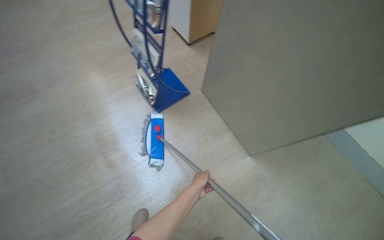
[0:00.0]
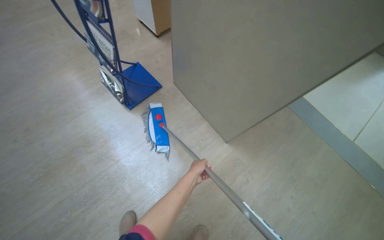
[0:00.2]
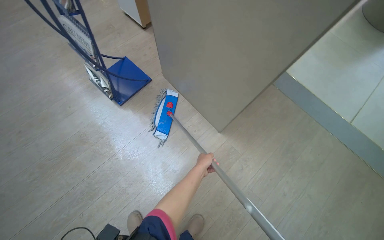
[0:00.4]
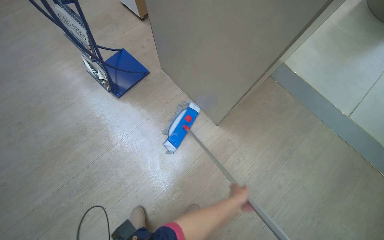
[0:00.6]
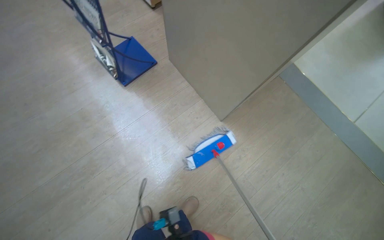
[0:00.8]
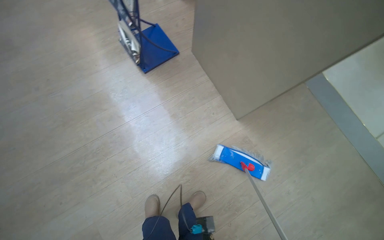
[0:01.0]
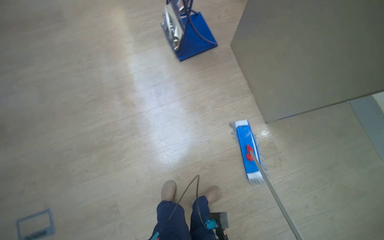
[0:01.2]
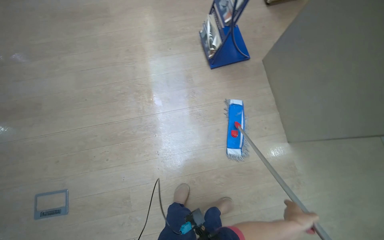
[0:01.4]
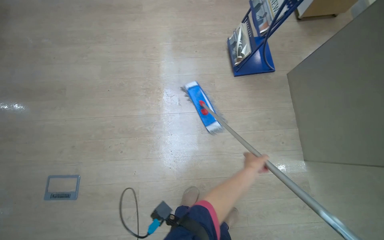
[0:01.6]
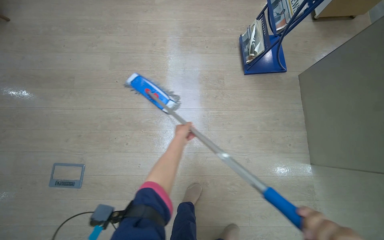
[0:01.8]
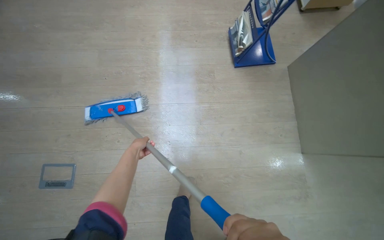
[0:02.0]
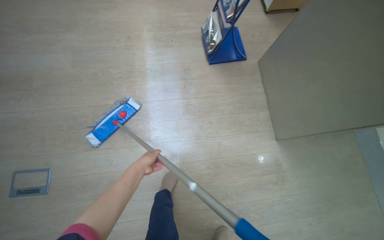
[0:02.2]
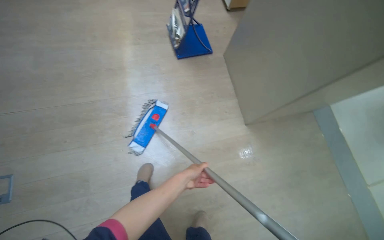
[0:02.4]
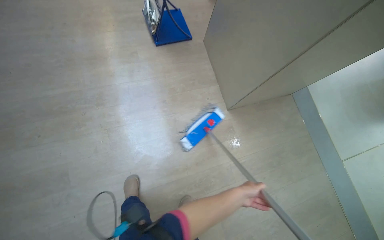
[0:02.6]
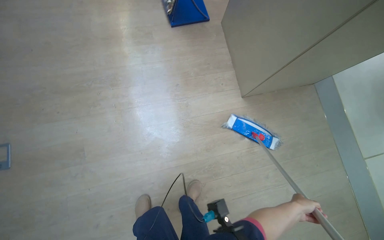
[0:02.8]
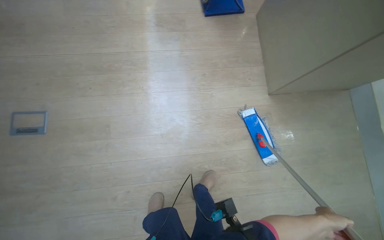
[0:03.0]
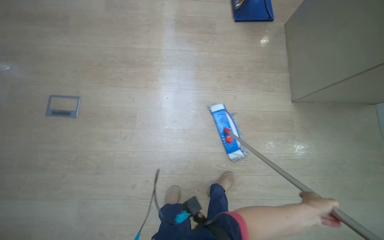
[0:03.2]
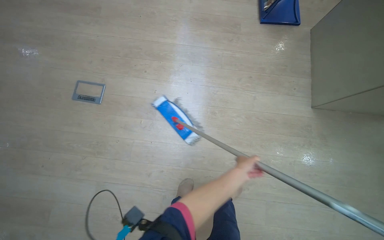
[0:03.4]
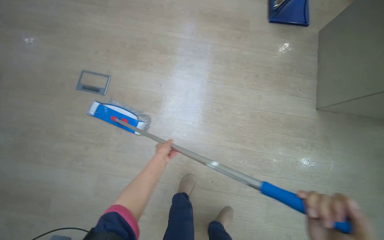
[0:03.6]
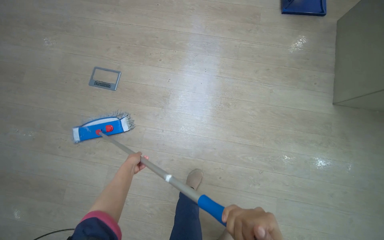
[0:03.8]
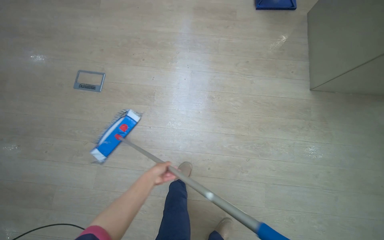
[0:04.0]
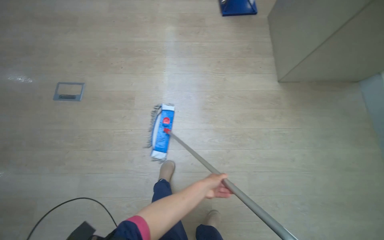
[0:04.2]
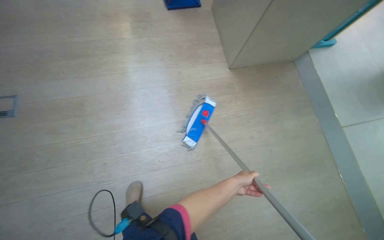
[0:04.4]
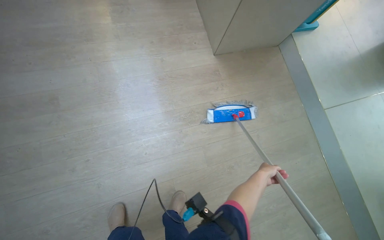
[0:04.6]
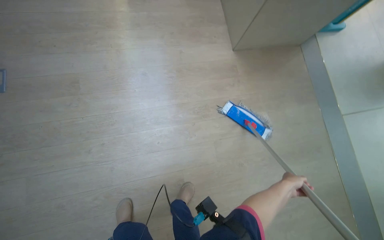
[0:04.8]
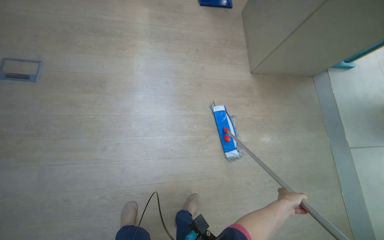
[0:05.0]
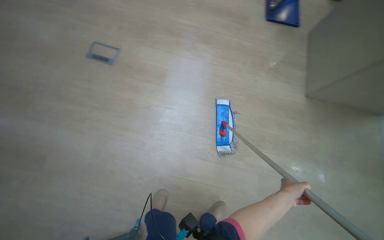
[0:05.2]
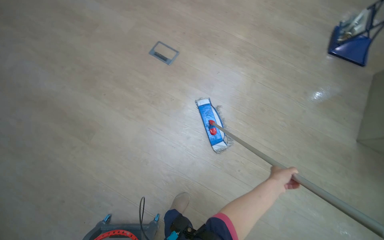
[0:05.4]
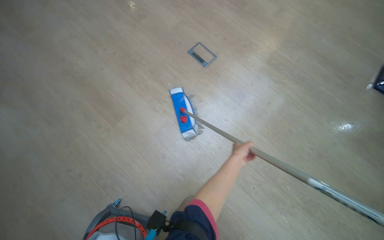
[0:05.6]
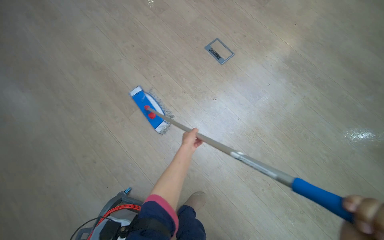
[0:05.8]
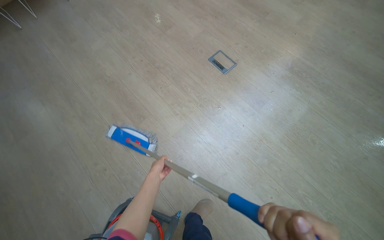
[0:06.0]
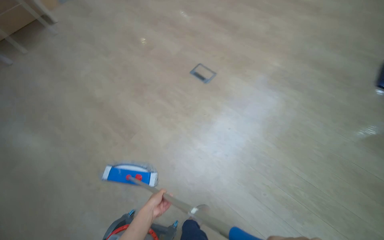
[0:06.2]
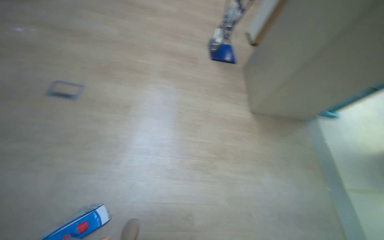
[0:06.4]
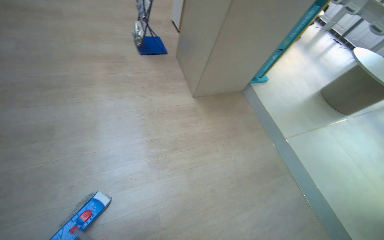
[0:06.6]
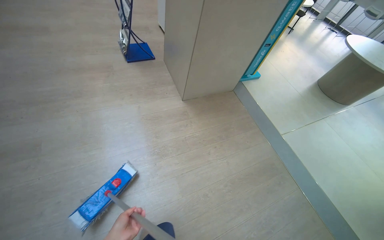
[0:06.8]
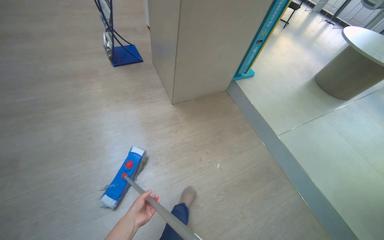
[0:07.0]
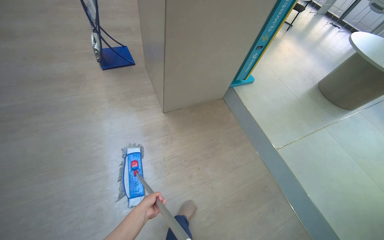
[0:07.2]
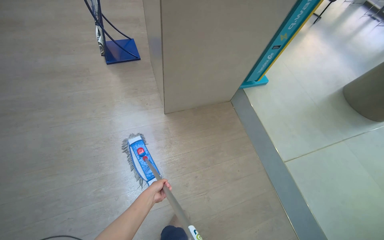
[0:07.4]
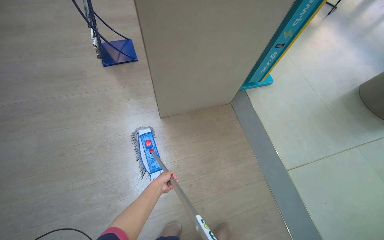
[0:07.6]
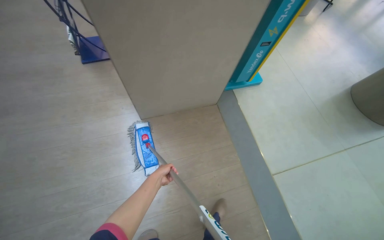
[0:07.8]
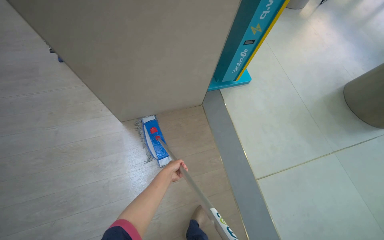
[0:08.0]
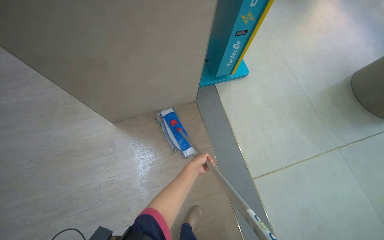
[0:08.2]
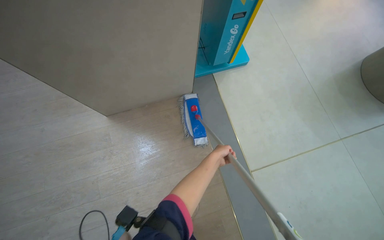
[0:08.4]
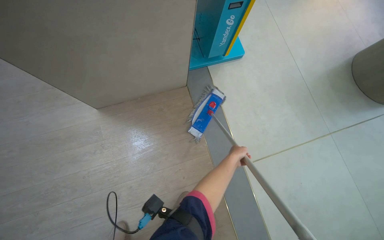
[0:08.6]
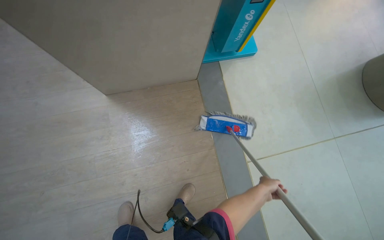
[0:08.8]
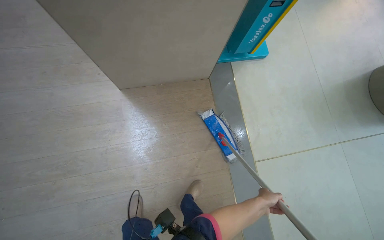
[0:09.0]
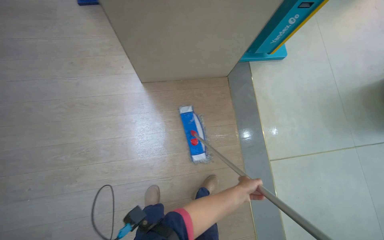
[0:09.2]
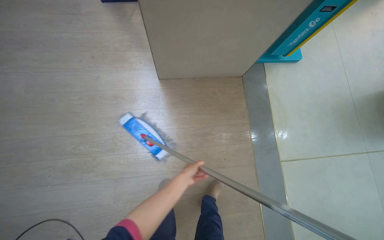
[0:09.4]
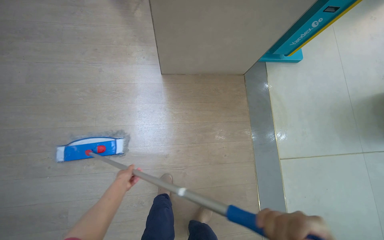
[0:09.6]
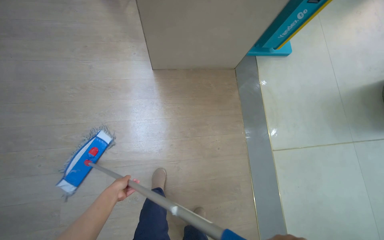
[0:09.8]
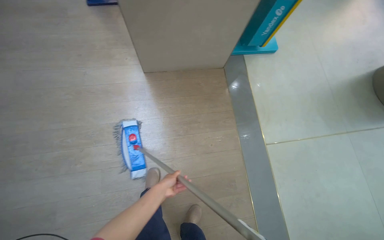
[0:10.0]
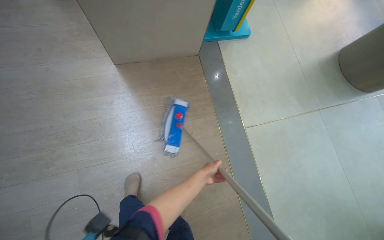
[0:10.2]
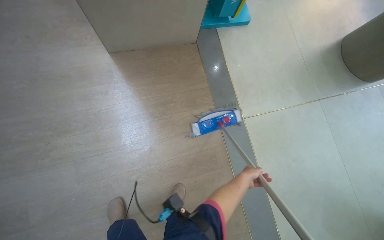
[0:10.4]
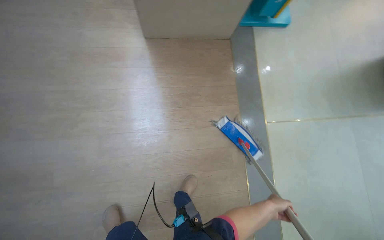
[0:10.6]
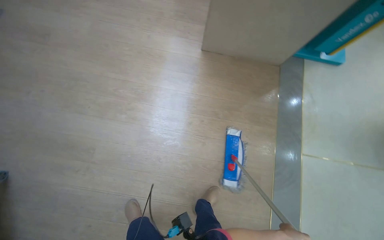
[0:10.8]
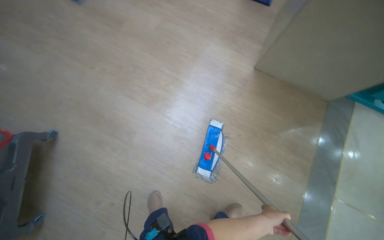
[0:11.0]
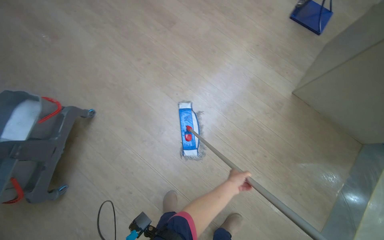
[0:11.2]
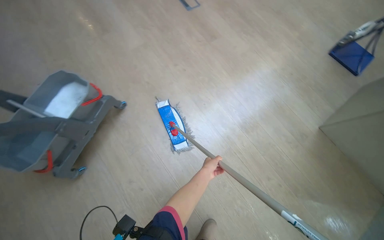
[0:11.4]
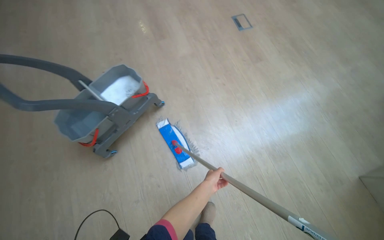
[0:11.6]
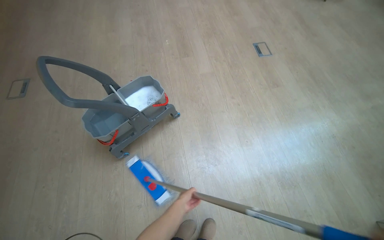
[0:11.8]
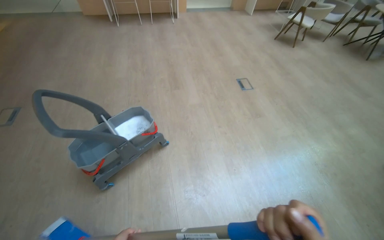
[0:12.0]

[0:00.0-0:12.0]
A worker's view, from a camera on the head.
Job: mopping floor.
The whole recording: Mopping light-colored floor. The worker mops the light-colored floor, moving furniture and rinsing the mop head as needed.
0:00.0 to 0:01.6: The scene turns approximately 30 degrees clockwise in the picture.
0:01.6 to 0:03.0: The wearer moves about 50 cm.
0:03.0 to 0:04.4: The head travels roughly 50 cm.
0:04.4 to 0:06.0: The head travels roughly 90 cm. The wearer looks about 15 degrees further upward. The scene rotates clockwise by approximately 25 degrees.
0:06.0 to 0:07.6: The head travels about 1.5 m. The head rotates about 45 degrees to the right.
0:07.6 to 0:09.0: The head travels about 50 cm. The wearer looks about 15 degrees further downward.
0:09.0 to 0:10.4: The left hand reaches some 80 cm to the left, then returns.
0:10.4 to 0:12.0: The head travels approximately 1 m. The wearer's head swings about 95 degrees to the left. The view tips upward by roughly 30 degrees.

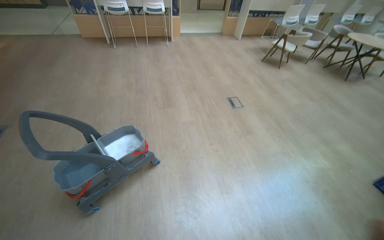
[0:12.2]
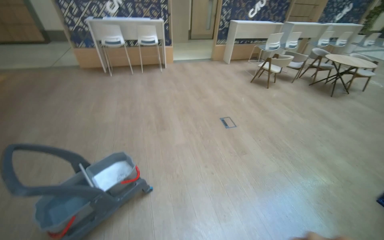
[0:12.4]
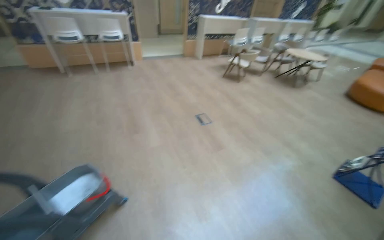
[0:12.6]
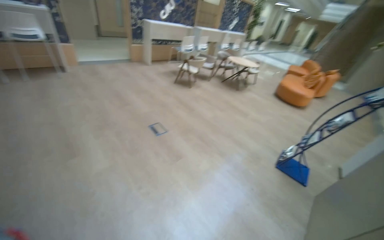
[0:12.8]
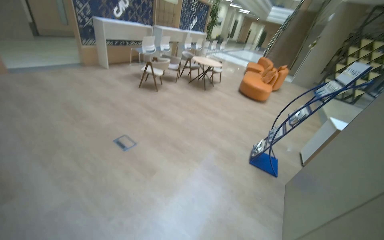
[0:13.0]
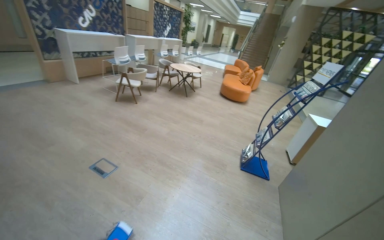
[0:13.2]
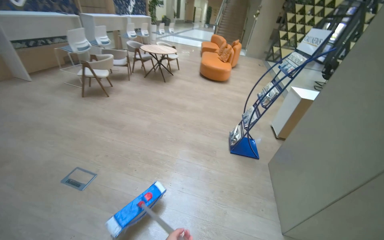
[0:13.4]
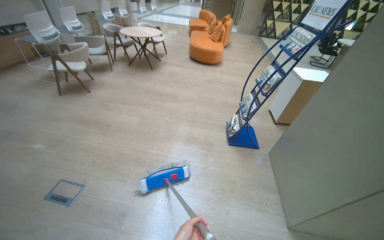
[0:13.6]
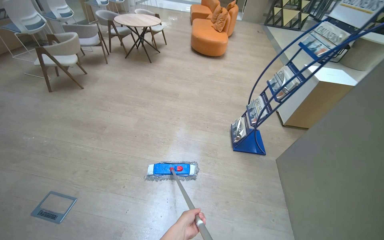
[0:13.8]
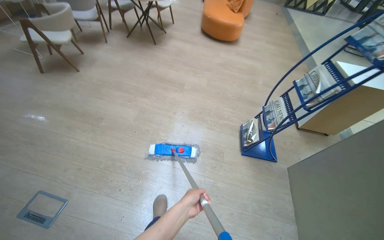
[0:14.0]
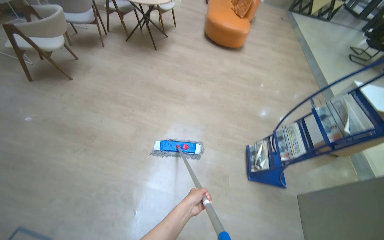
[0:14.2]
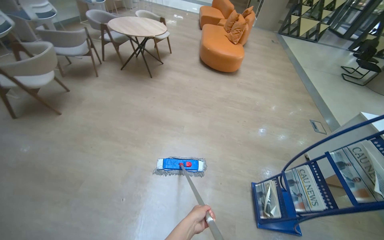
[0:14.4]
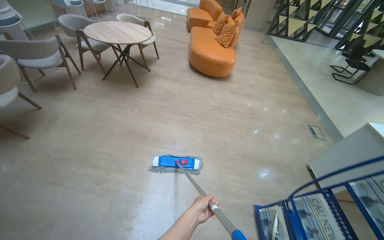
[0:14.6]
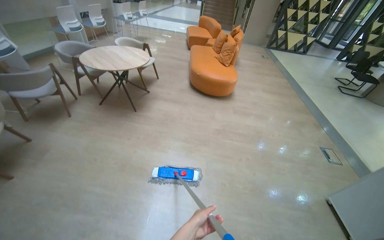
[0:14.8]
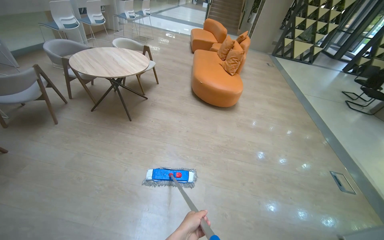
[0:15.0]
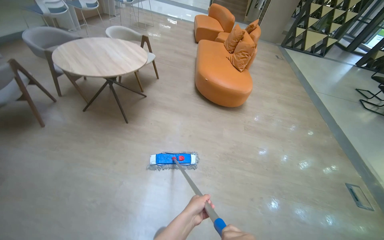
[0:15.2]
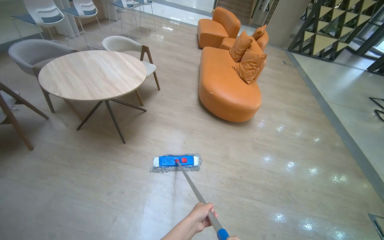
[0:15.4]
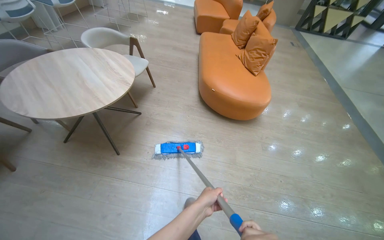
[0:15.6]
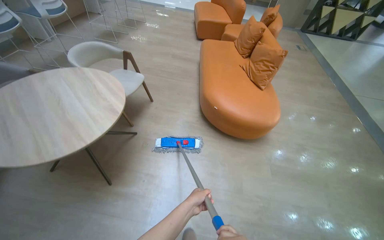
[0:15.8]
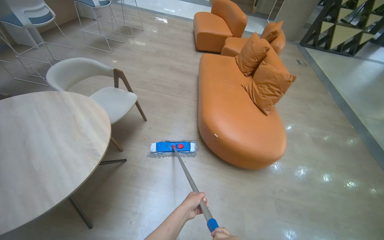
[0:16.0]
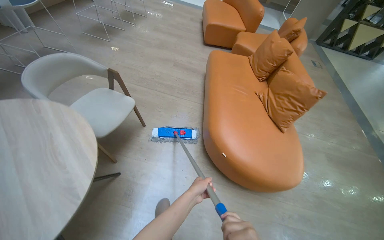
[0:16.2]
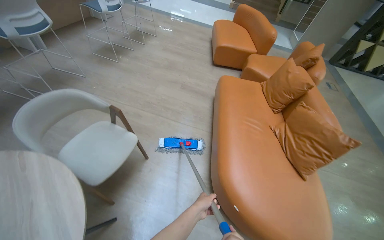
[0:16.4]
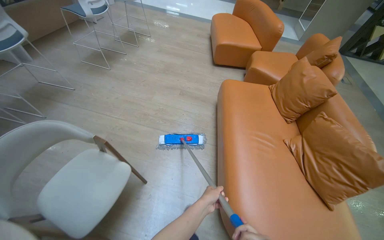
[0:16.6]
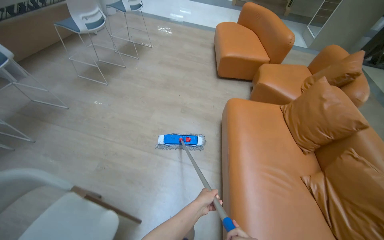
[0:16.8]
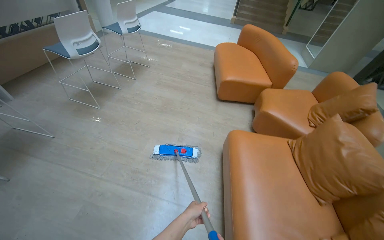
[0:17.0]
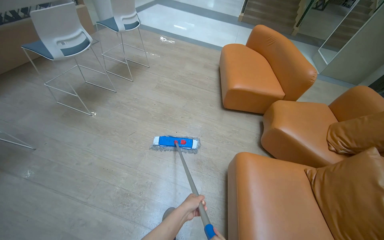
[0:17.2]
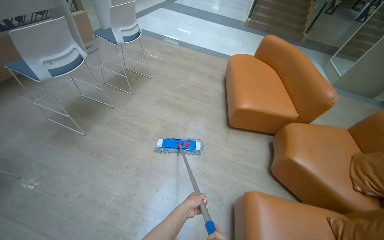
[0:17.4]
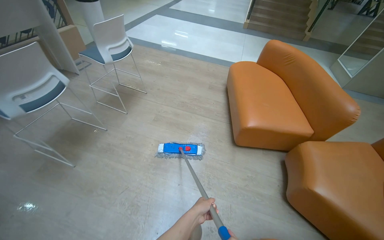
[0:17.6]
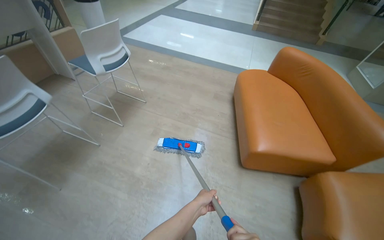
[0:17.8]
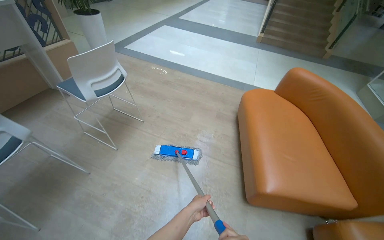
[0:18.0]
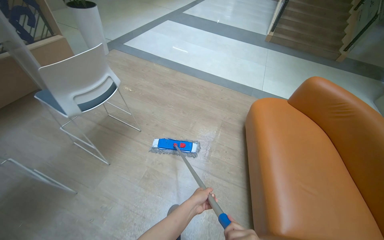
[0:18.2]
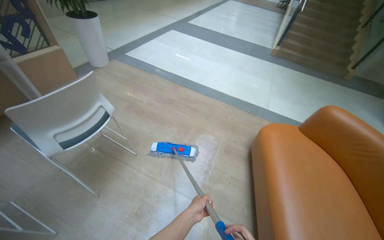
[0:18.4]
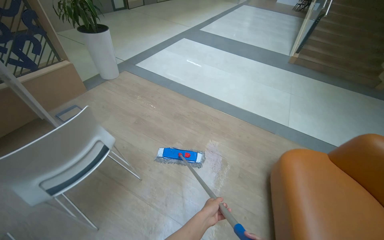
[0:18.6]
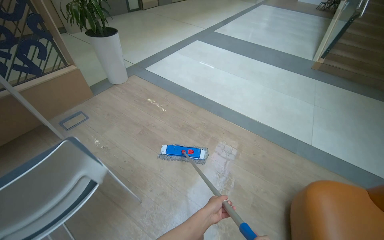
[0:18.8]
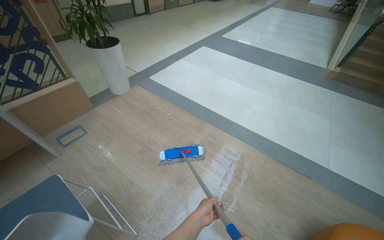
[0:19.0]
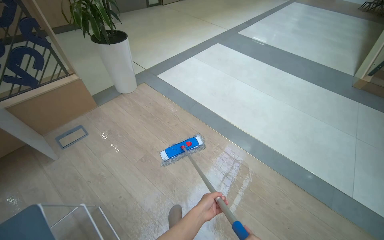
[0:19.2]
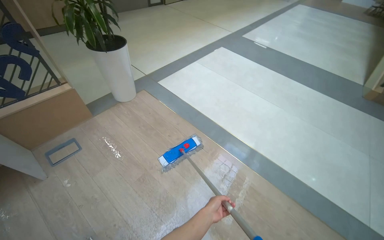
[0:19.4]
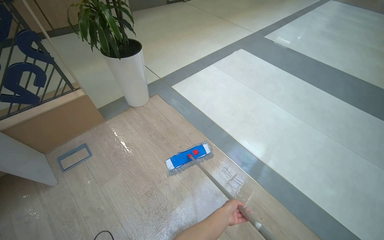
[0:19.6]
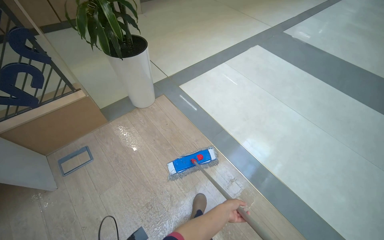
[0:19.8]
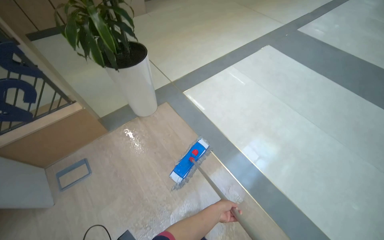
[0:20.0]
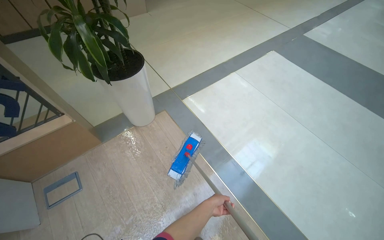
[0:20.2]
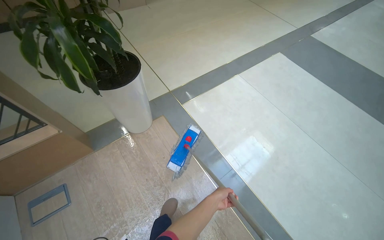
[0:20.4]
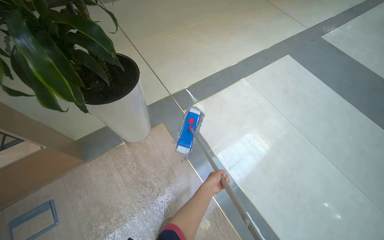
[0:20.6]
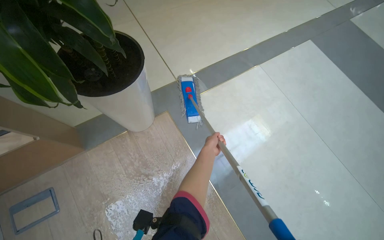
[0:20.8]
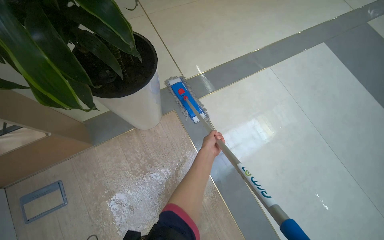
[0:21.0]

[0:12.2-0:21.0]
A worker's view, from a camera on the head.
Job: mopping floor.
The whole recording: Mopping light-colored floor. The worker mops the light-colored floor, moving furniture and rinsing the mop head as needed.
0:12.2 to 0:13.6: The camera travels roughly 1 m. The head turns to the right by approximately 65 degrees.
0:13.6 to 0:15.2: The head travels about 2 m.
0:15.2 to 0:16.6: The wearer moves approximately 2 m.
0:16.6 to 0:18.0: The wearer moves about 2 m.
0:18.0 to 0:19.6: The wearer moves roughly 2 m. The head turns to the left by roughly 25 degrees.
0:19.6 to 0:21.0: The camera is carried approximately 1 m. The view tilts some 20 degrees downward.
